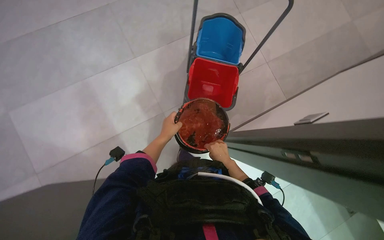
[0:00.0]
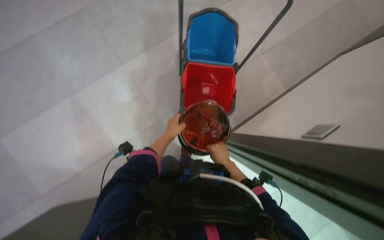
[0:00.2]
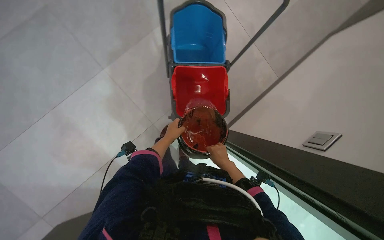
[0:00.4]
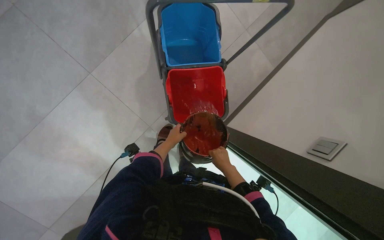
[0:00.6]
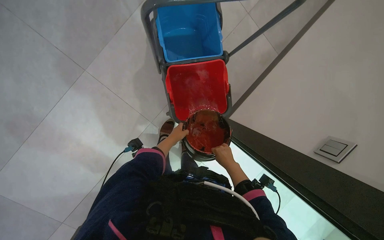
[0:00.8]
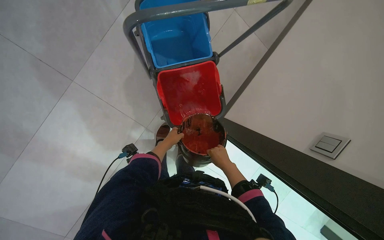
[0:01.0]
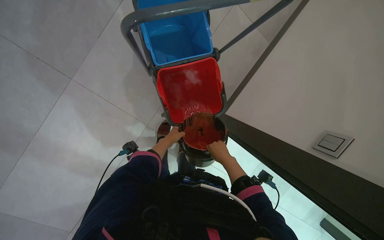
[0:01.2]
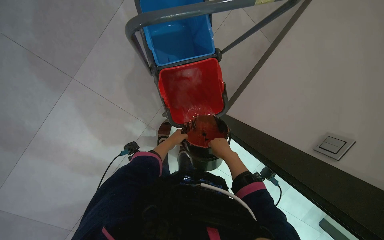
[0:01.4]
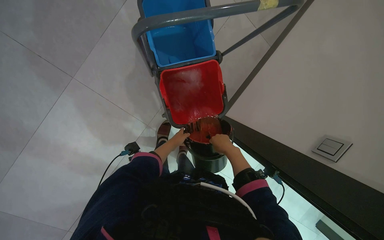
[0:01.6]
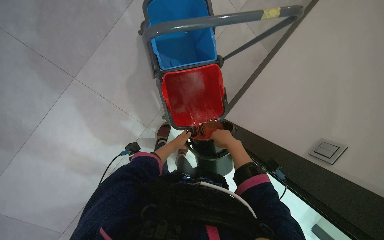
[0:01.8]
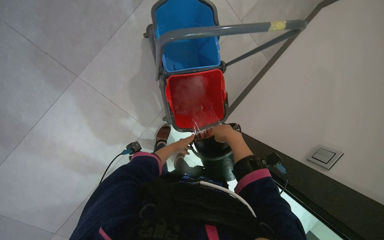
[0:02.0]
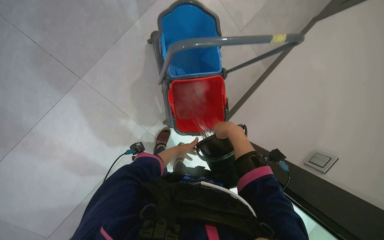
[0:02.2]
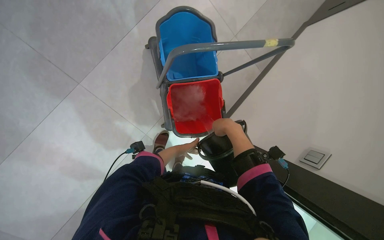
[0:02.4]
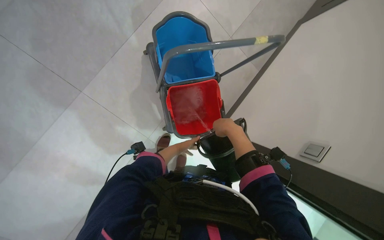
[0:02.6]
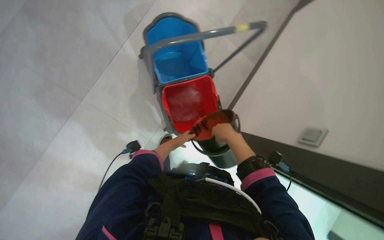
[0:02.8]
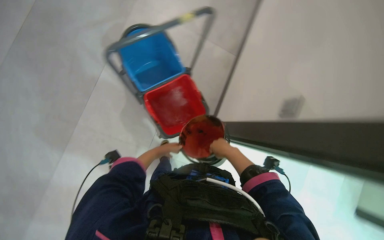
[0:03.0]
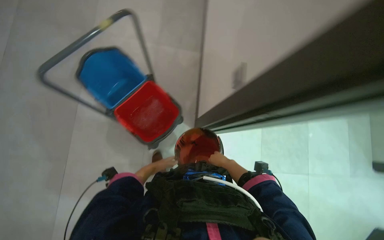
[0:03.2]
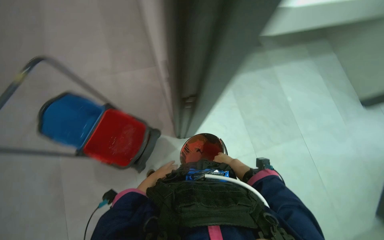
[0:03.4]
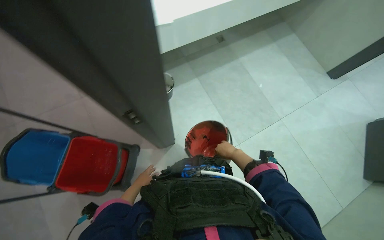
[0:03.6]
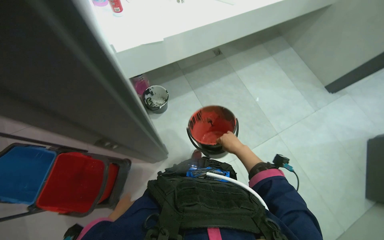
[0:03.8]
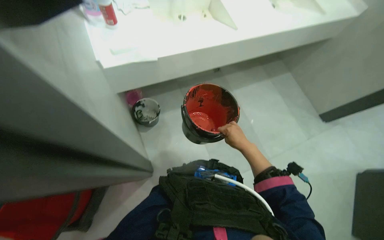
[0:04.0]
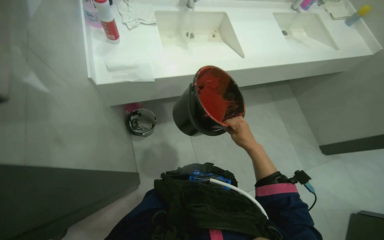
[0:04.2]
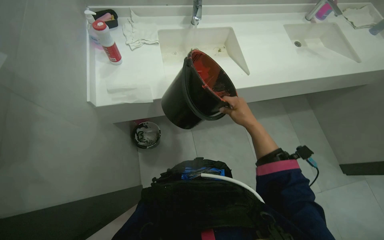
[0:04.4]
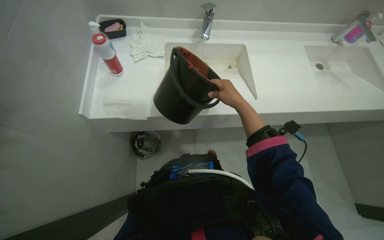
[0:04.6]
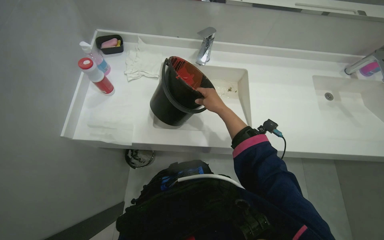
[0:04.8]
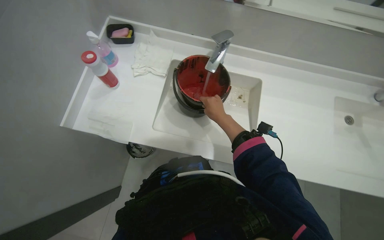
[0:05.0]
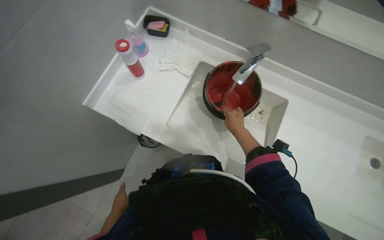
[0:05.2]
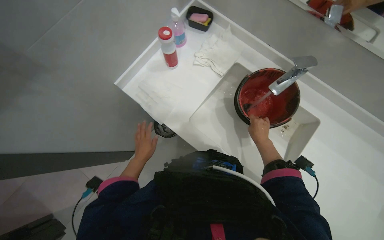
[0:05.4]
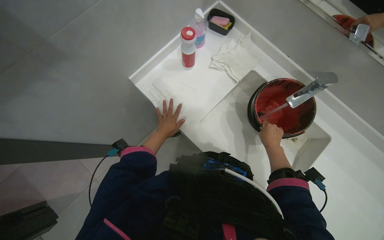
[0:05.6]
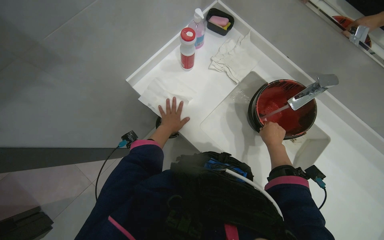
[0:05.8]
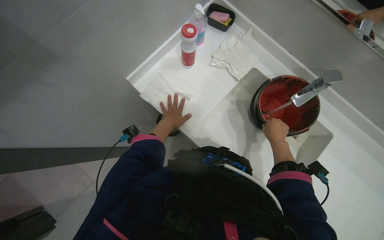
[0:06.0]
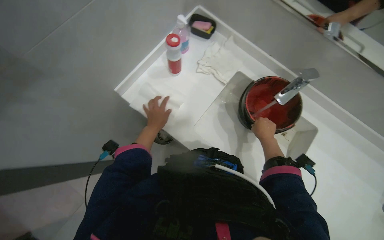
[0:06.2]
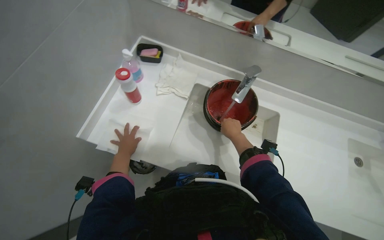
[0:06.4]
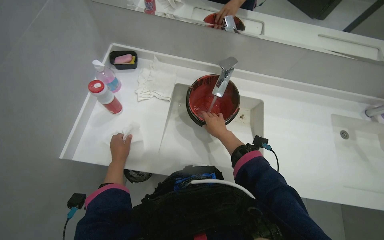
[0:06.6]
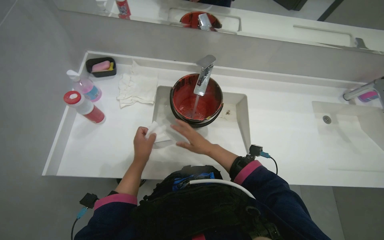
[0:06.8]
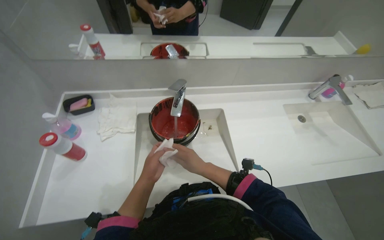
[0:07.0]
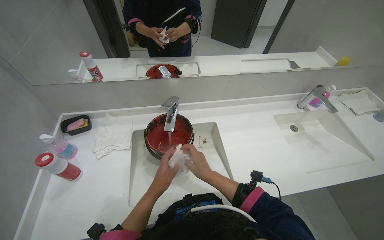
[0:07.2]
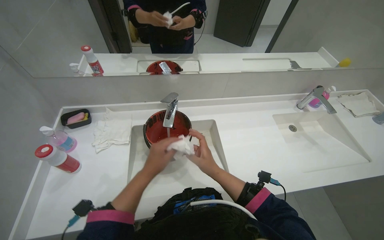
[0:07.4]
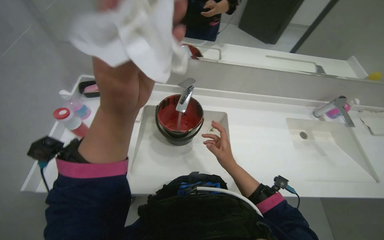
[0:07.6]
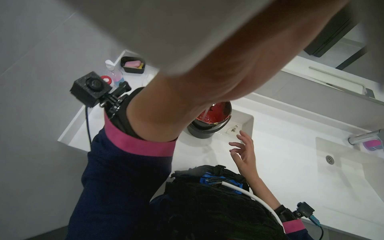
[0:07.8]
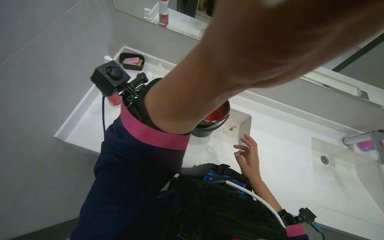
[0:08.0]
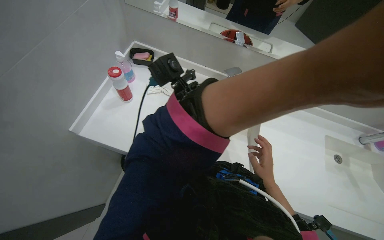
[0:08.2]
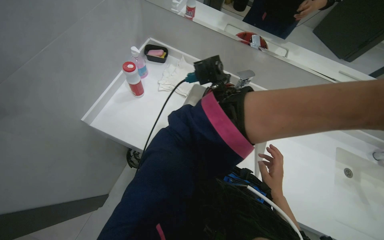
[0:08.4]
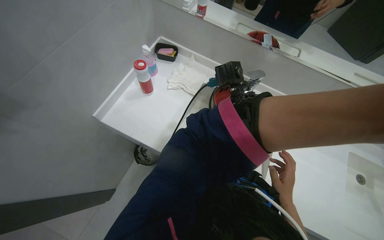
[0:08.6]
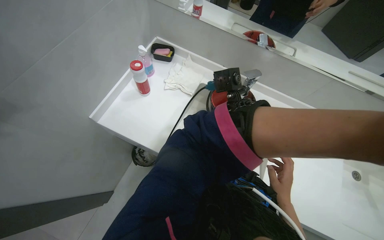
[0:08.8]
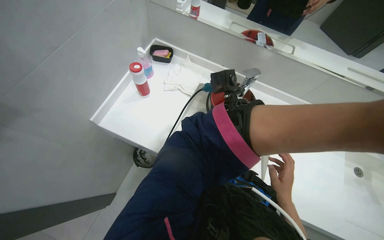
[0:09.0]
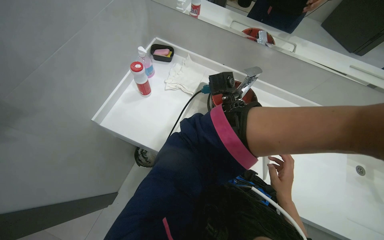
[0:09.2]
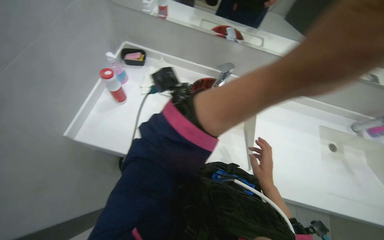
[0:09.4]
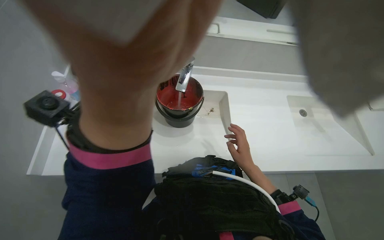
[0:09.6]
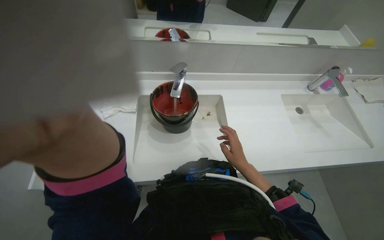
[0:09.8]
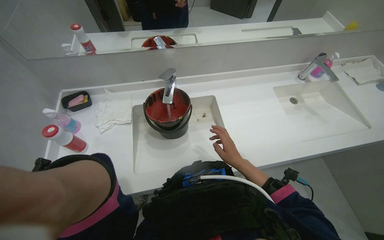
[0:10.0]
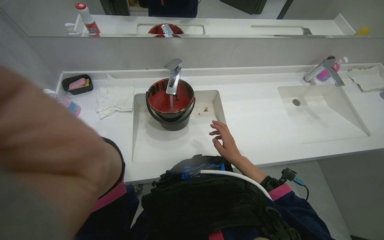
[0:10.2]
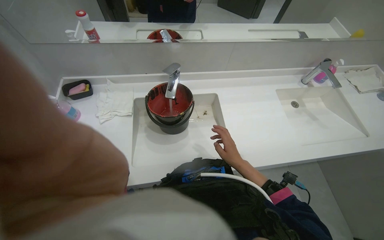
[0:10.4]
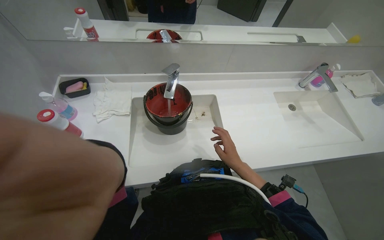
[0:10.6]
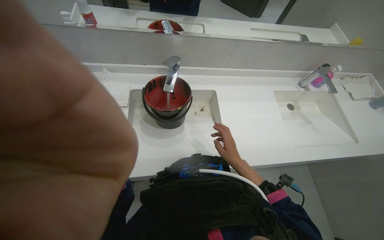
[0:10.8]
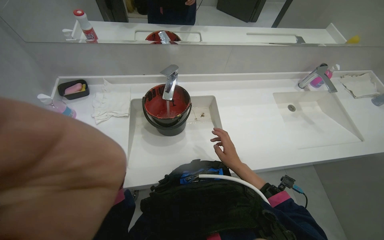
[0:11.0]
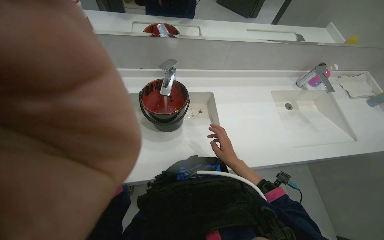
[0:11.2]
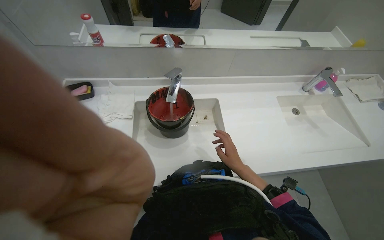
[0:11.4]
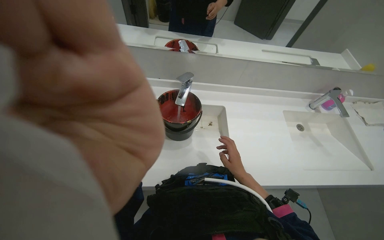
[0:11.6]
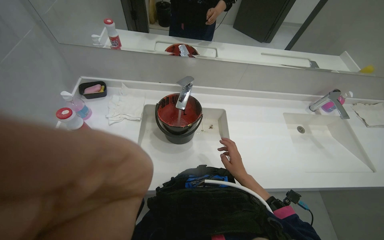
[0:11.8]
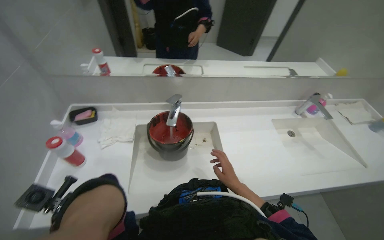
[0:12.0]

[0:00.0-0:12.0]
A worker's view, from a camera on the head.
Job: preparing cleaning supplies.
The whole recording: Preparing mop buckets for cleaning. The worker fills buckets with water and cleaning solution, then arranges them on the mop cart.
0:00.0 to 0:01.6: The view tilts about 15 degrees downward. The left hand moves farther from the camera, approximately 10 cm.
0:01.6 to 0:03.0: The left hand reaches about 5 cm farther from the camera, then returns.
0:06.0 to 0:07.6: The head rotates approximately 40 degrees to the right. The wearer looks some 15 degrees further upward.
0:09.0 to 0:10.4: The head turns to the right by roughly 30 degrees.

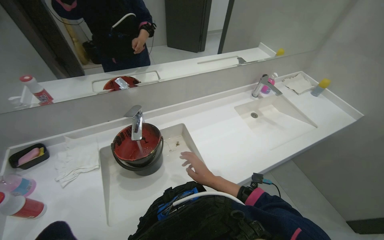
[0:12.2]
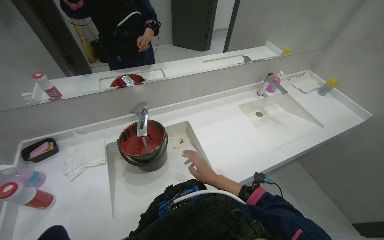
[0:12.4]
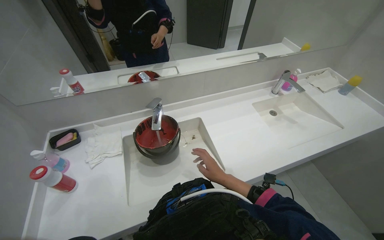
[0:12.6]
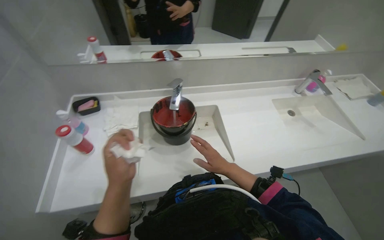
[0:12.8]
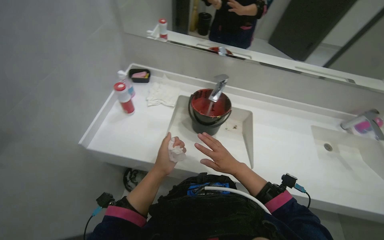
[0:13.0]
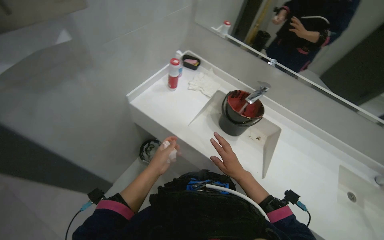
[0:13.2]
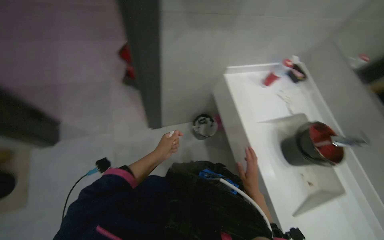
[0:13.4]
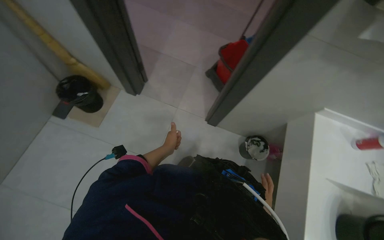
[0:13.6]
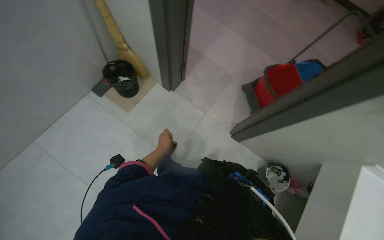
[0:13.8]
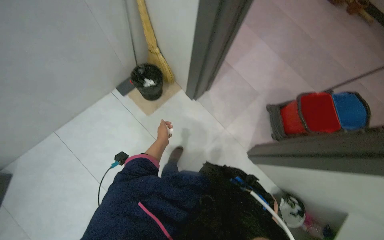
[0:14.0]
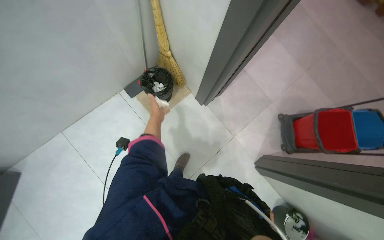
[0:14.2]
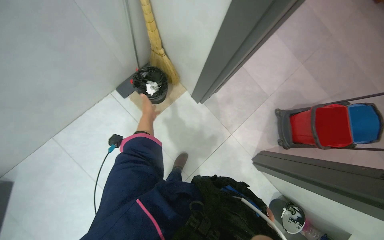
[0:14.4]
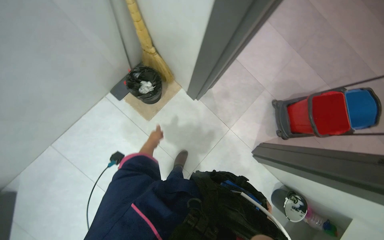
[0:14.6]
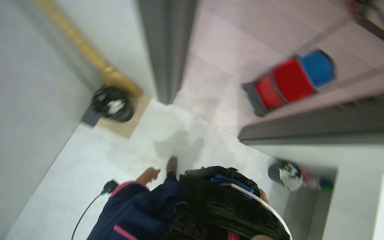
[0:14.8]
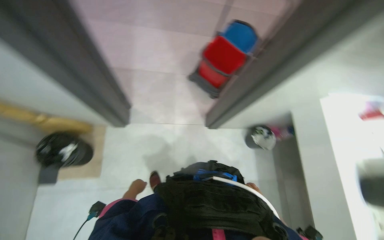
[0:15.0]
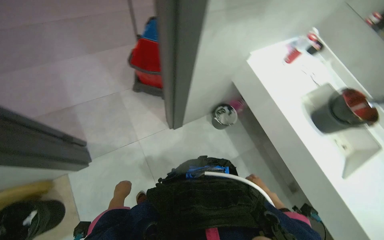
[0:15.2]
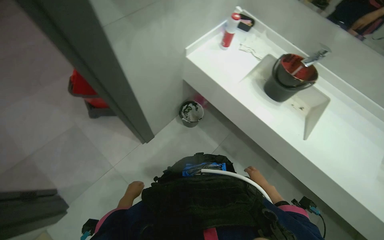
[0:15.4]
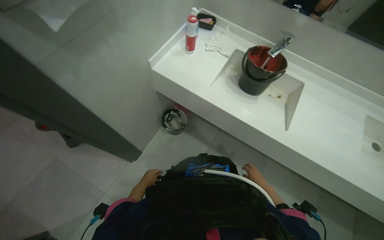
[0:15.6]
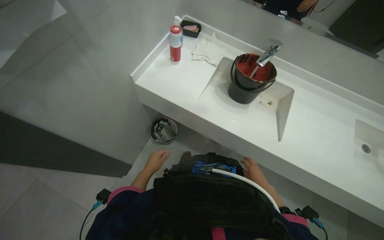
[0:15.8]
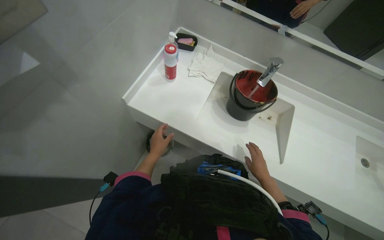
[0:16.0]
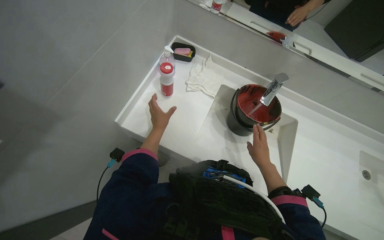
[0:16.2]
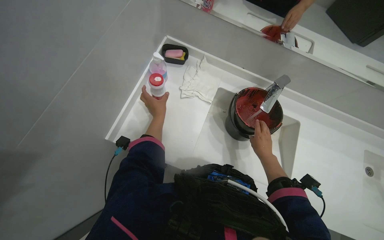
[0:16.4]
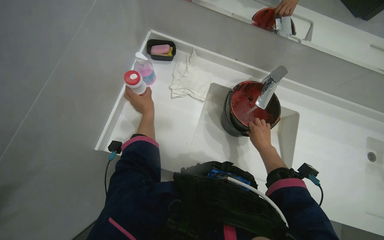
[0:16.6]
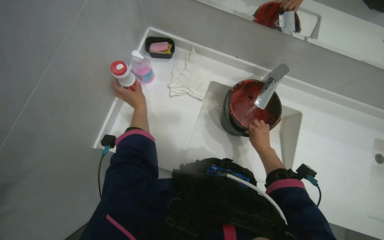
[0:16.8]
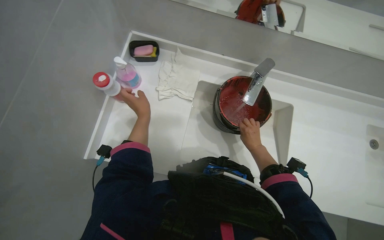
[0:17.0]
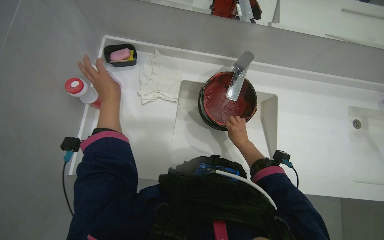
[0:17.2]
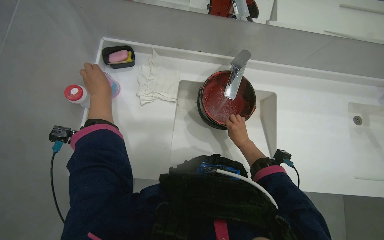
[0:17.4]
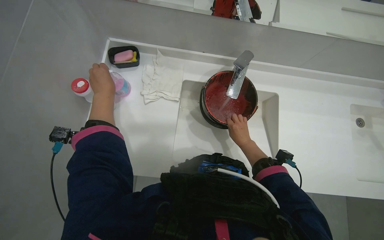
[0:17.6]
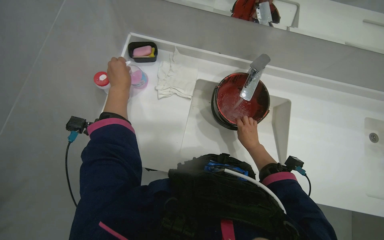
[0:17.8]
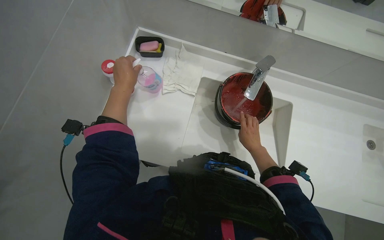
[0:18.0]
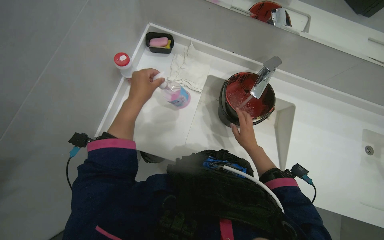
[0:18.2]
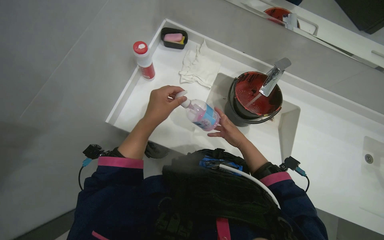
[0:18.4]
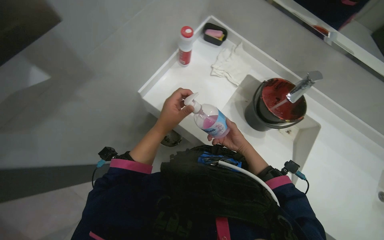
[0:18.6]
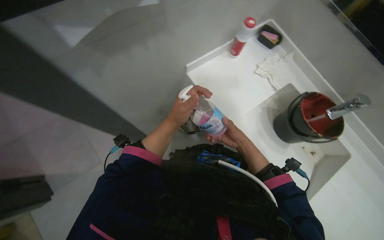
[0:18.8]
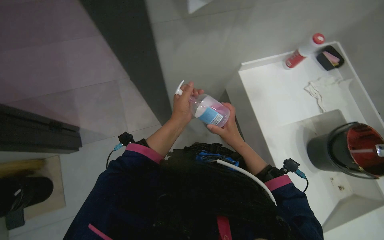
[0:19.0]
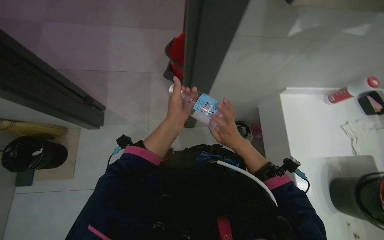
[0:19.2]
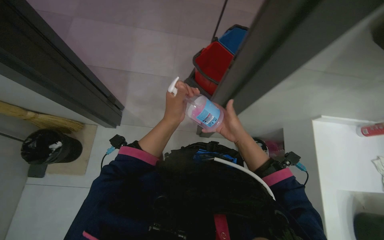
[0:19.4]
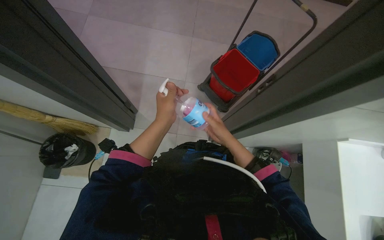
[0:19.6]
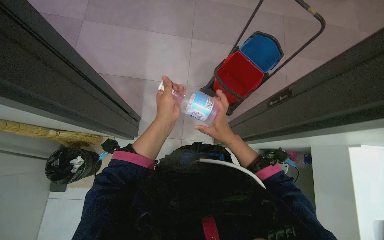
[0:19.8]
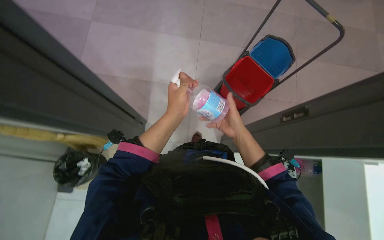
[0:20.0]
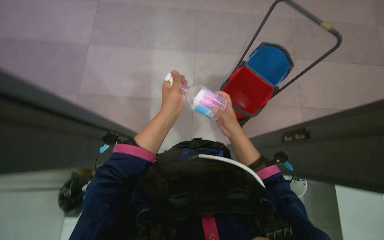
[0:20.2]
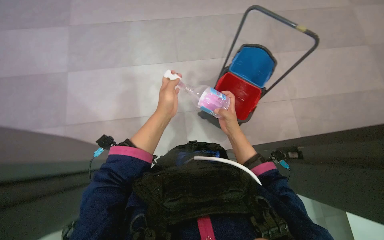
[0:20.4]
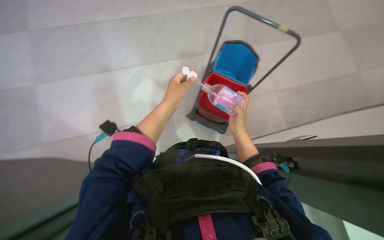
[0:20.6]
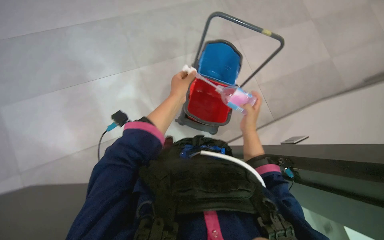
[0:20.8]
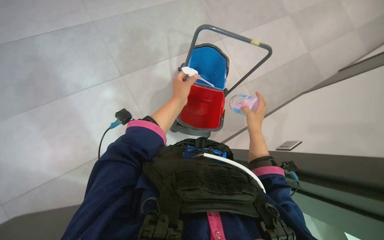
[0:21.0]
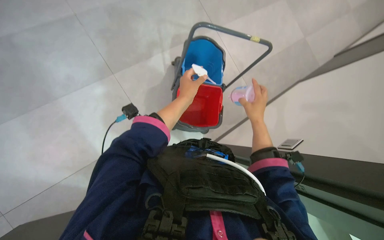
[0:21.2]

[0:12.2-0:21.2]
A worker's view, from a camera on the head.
Job: preparing cleaning supplies.
The whole recording: Preparing mop buckets for cleaning. The worker fills buckets with water and cleaning solution, then arranges them on the mop cart.
0:12.2 to 0:13.8: The head rotates roughly 145 degrees to the left.
0:13.8 to 0:15.2: The head rotates roughly 55 degrees to the right.
0:15.2 to 0:16.6: The camera travels some 60 cm. The wearer's head swings some 50 degrees to the right.
0:16.6 to 0:18.2: The left hand is displaced nearer to the camera by about 15 cm.
0:18.2 to 0:19.8: The head turns to the left by some 80 degrees. The view tilts roughly 20 degrees upward.
0:19.8 to 0:21.2: The right hand shifts some 15 cm farther from the camera and to the right. The left hand goes approximately 10 cm up the picture and farther from the camera.
